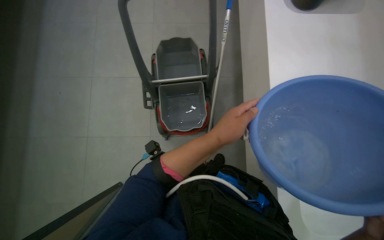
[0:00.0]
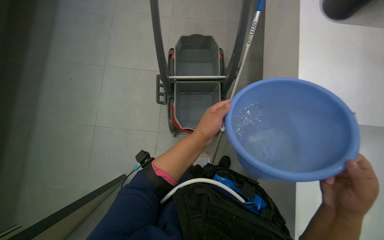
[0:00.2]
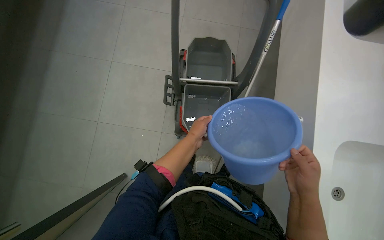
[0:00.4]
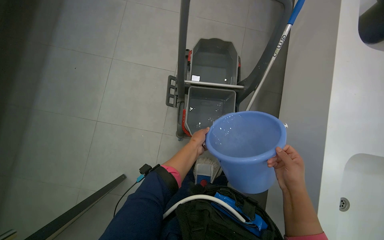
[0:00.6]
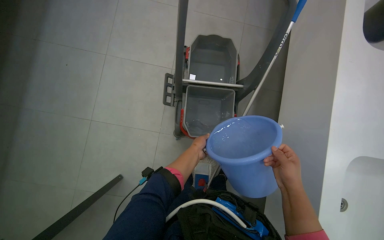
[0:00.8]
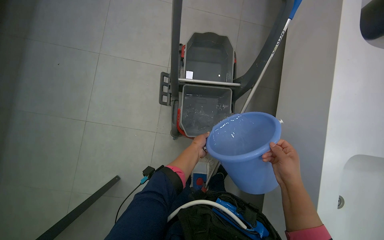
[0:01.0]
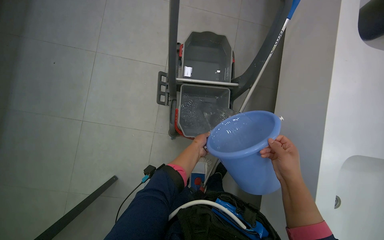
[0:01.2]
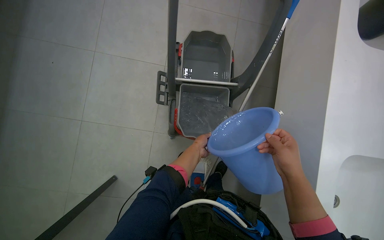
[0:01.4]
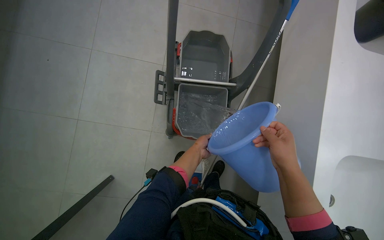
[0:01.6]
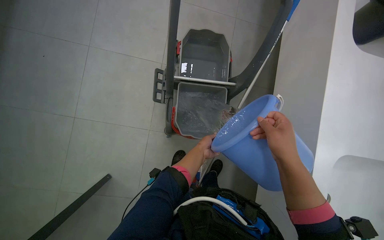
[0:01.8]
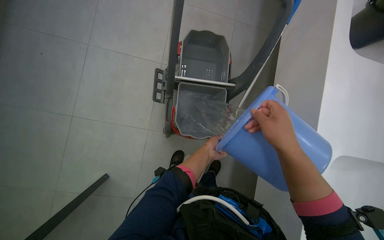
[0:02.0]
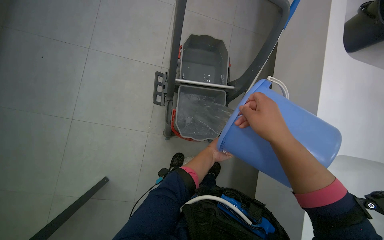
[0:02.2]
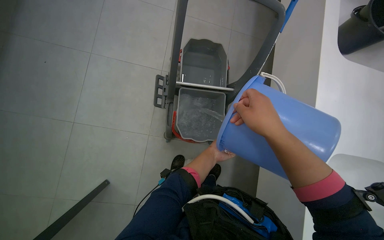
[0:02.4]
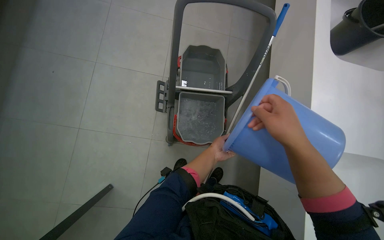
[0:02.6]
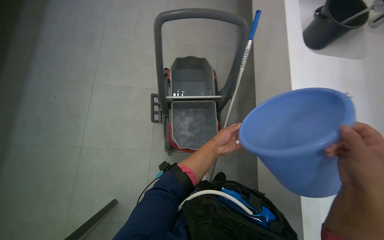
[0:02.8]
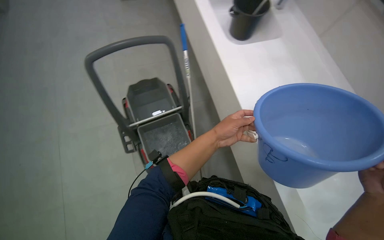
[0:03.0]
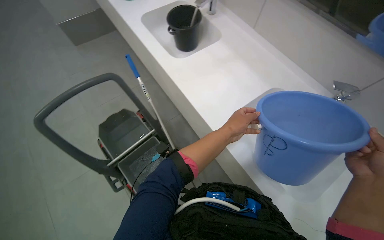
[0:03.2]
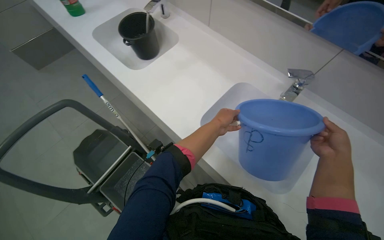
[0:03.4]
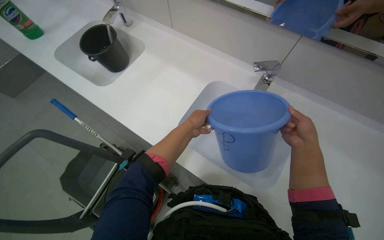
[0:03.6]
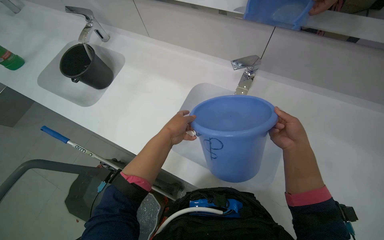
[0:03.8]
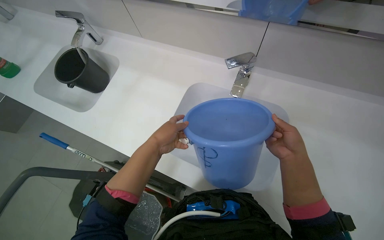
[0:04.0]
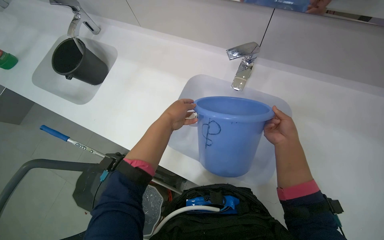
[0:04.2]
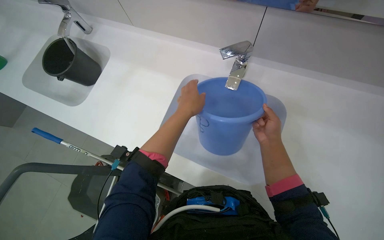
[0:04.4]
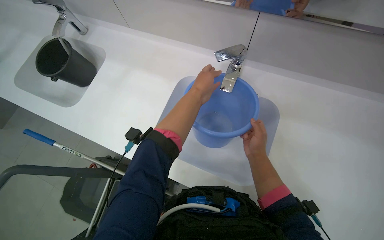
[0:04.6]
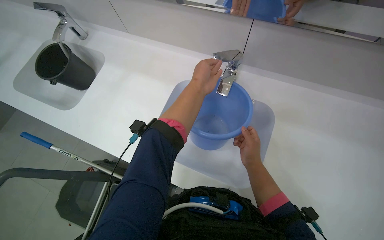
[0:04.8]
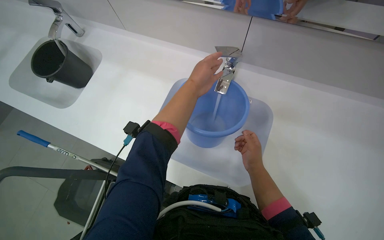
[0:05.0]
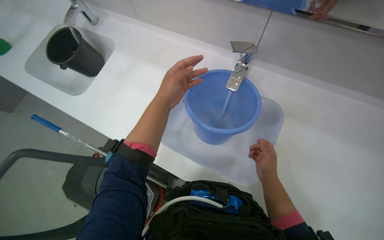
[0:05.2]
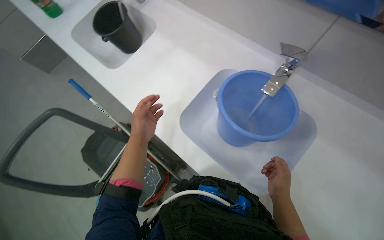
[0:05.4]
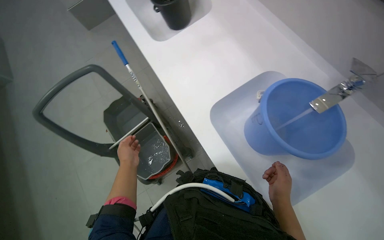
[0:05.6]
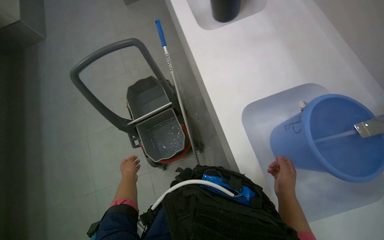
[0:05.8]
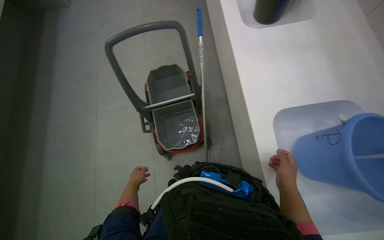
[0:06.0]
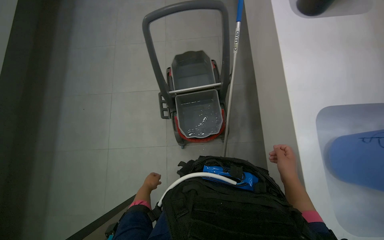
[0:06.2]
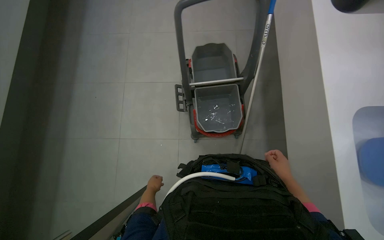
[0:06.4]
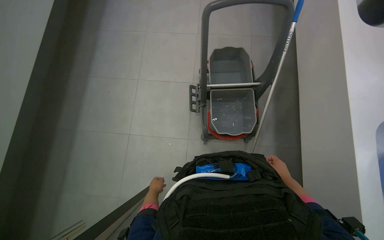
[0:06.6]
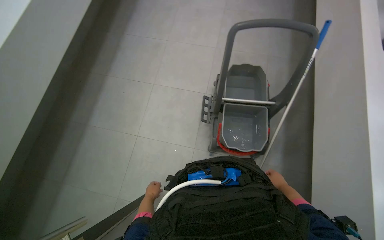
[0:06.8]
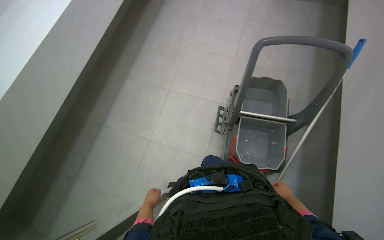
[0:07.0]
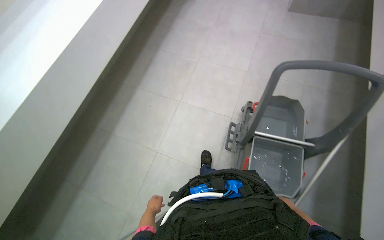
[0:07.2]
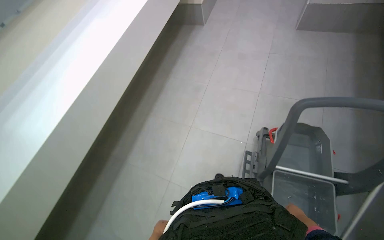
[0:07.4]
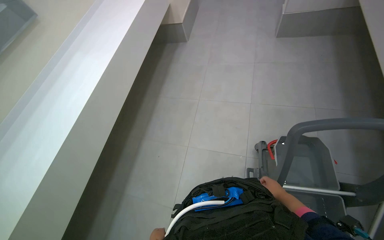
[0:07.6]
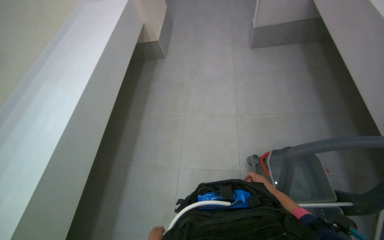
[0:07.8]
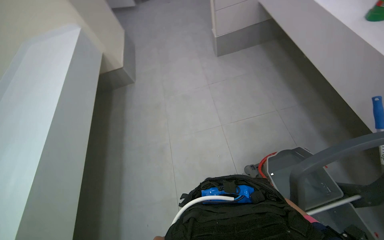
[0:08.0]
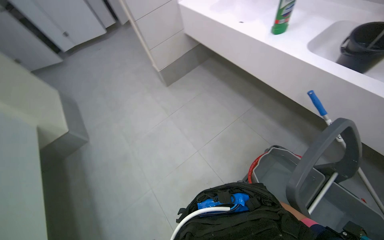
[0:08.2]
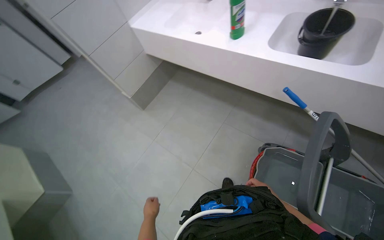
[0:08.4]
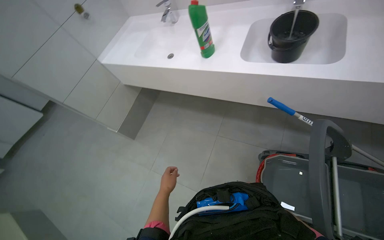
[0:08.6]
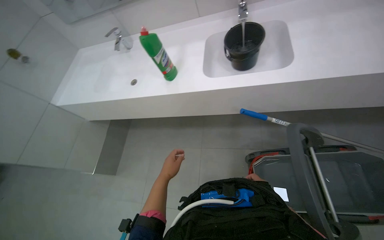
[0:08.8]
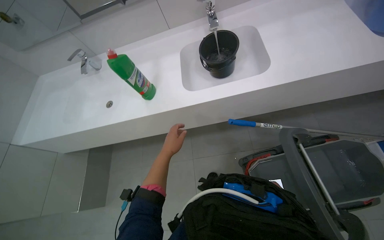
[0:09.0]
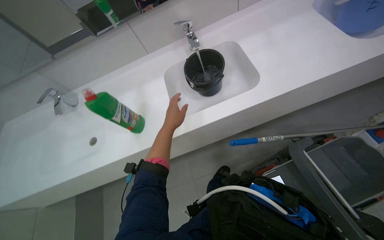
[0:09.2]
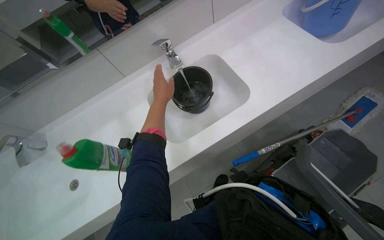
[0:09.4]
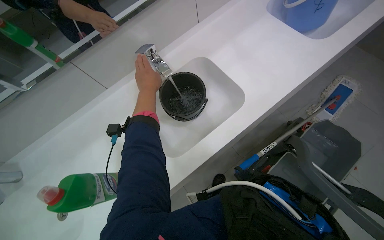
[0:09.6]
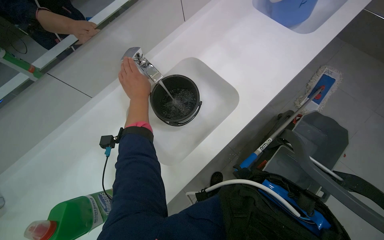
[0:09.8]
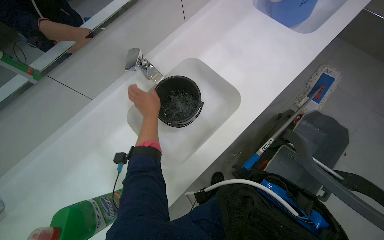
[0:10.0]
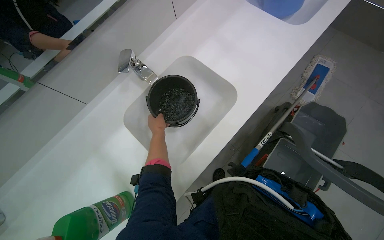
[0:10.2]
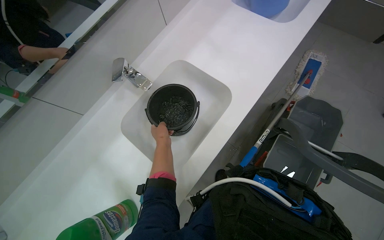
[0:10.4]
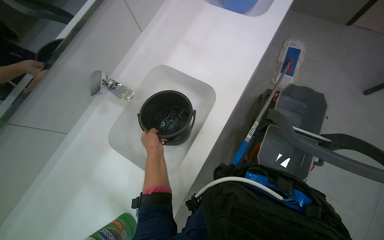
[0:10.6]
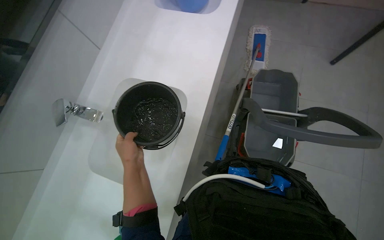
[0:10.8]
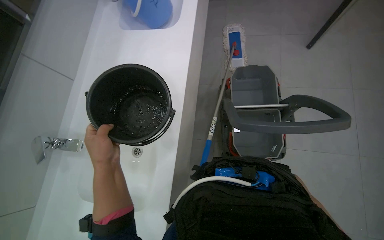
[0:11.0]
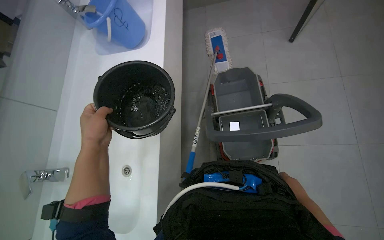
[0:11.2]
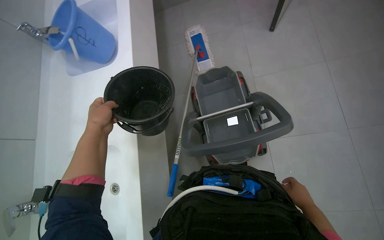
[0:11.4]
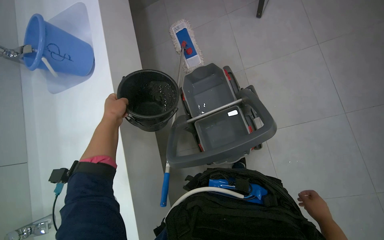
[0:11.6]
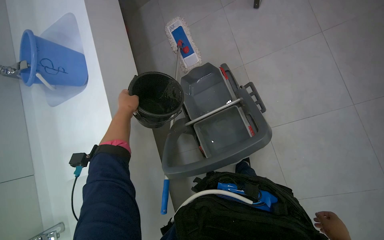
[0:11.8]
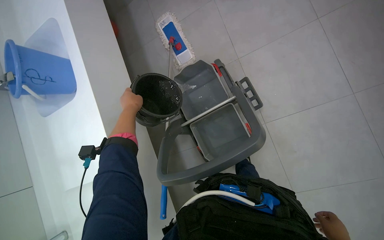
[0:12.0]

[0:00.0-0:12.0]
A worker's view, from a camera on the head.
Job: preparing cleaning supplies.
The whole recording: Filling and organizing cleaning buckets. The worker fills buckets with water, adds cleaning solution, and attaches the mop head to the handle.
0:00.0 to 0:01.6: The left hand shifts roughly 25 cm farther from the camera.
0:01.6 to 0:03.0: The camera pitches upward, by some 15 degrees. The scene rotates counterclockwise by some 25 degrees.
0:03.0 to 0:04.4: The scene rotates counterclockwise by about 55 degrees.
0:04.4 to 0:06.0: The wearer looks approximately 60 degrees further to the left.
0:06.0 to 0:07.6: The head travels approximately 70 cm. The head rotates roughly 25 degrees to the left. The camera pitches upward, by about 15 degrees.
0:07.6 to 0:09.0: The wearer moves about 70 cm. The wearer's head swings approximately 105 degrees to the right. The view tilts roughly 25 degrees upward.
0:09.0 to 0:10.4: The camera travels approximately 40 cm. The head turns to the right by some 45 degrees.
0:10.4 to 0:12.0: The wearer's head swings some 65 degrees to the right.

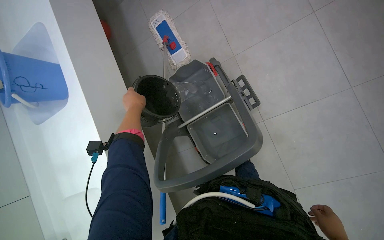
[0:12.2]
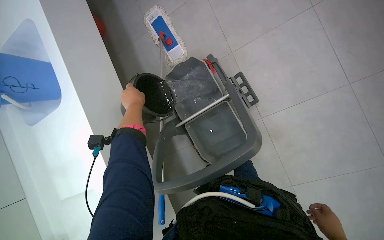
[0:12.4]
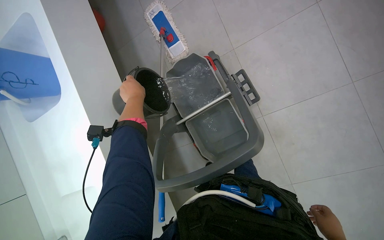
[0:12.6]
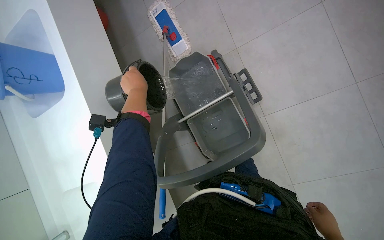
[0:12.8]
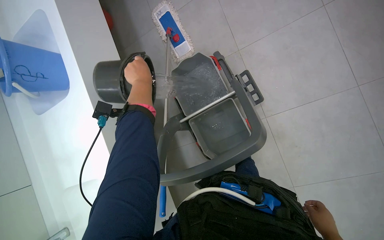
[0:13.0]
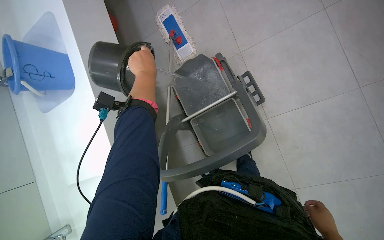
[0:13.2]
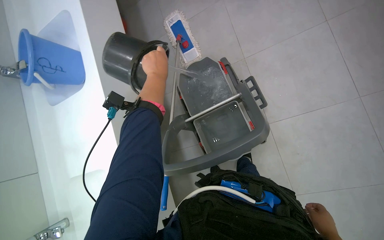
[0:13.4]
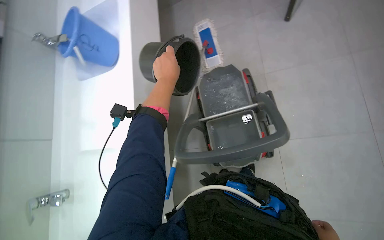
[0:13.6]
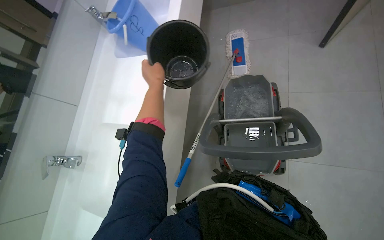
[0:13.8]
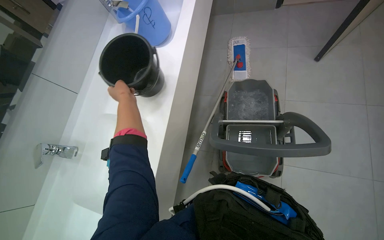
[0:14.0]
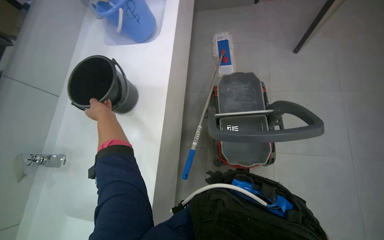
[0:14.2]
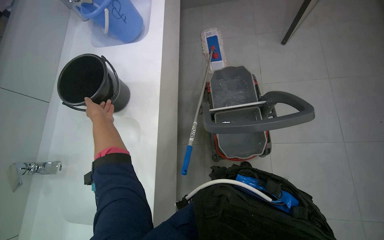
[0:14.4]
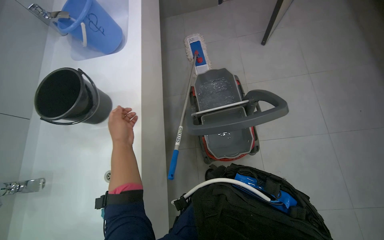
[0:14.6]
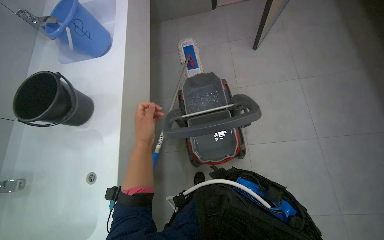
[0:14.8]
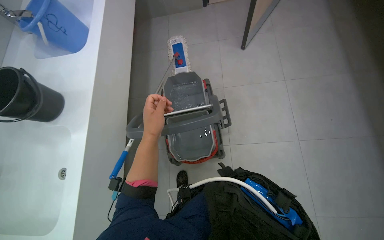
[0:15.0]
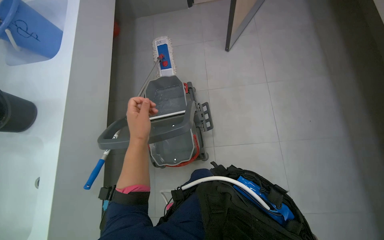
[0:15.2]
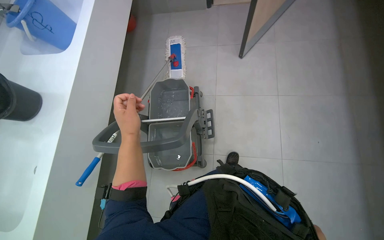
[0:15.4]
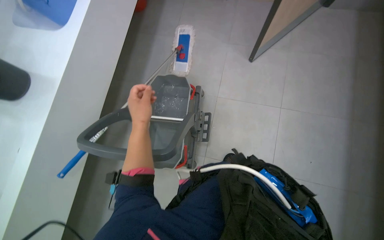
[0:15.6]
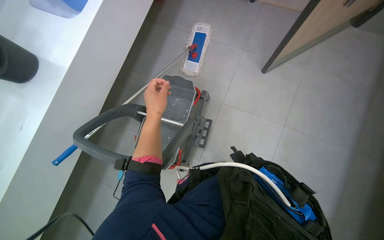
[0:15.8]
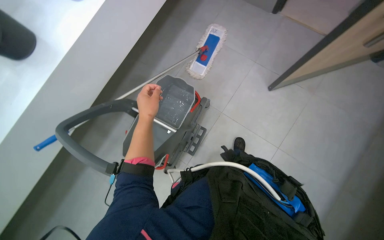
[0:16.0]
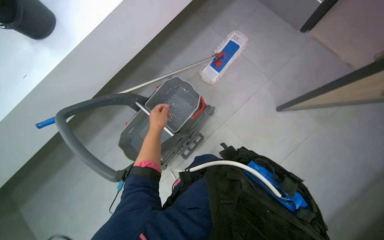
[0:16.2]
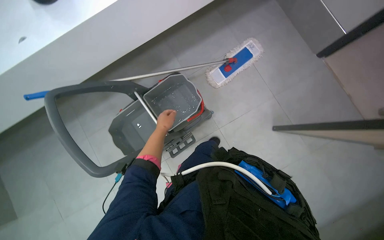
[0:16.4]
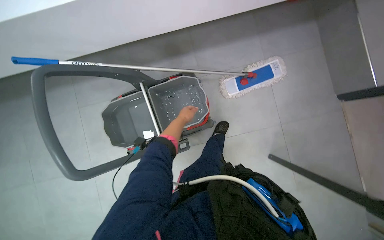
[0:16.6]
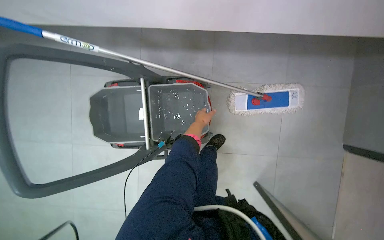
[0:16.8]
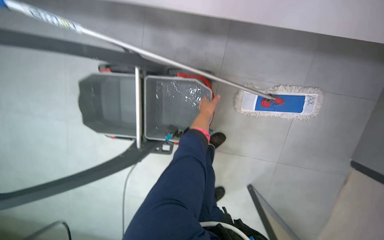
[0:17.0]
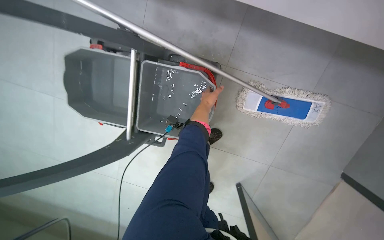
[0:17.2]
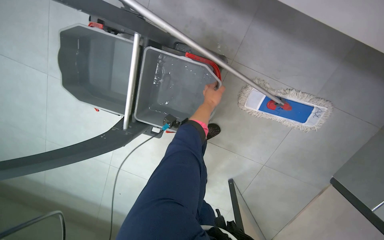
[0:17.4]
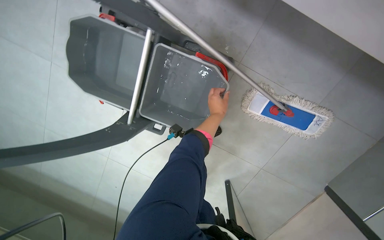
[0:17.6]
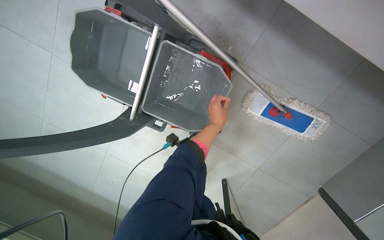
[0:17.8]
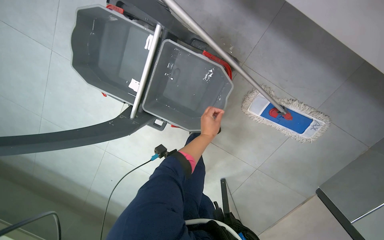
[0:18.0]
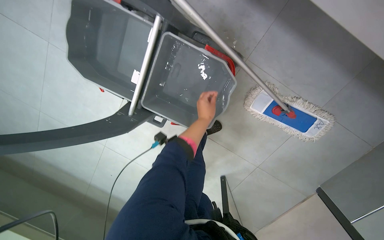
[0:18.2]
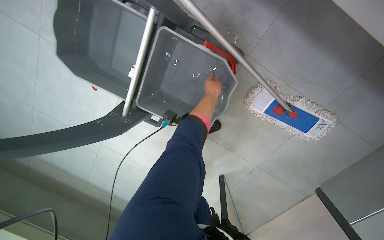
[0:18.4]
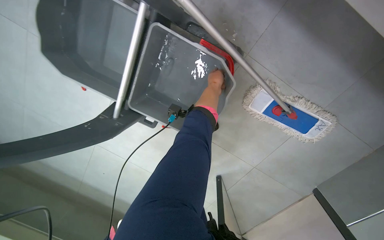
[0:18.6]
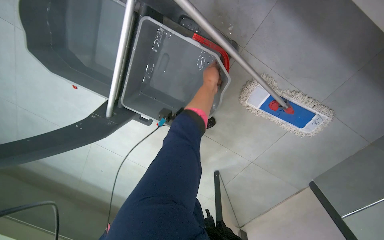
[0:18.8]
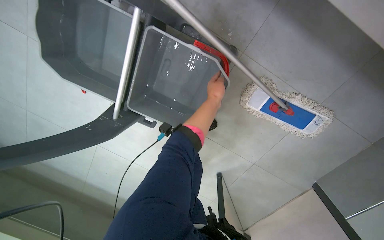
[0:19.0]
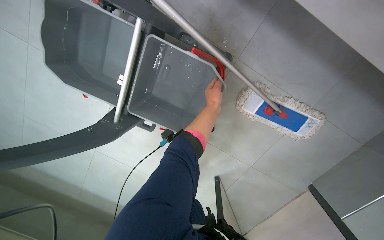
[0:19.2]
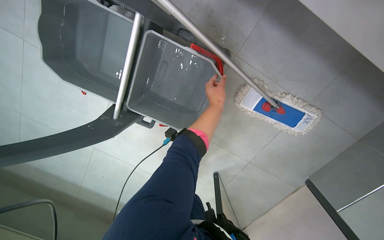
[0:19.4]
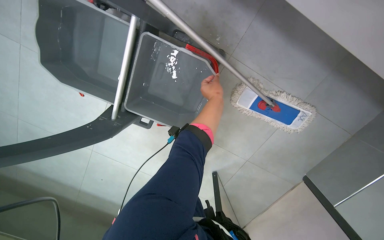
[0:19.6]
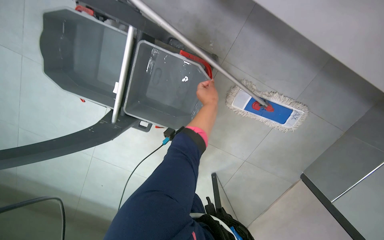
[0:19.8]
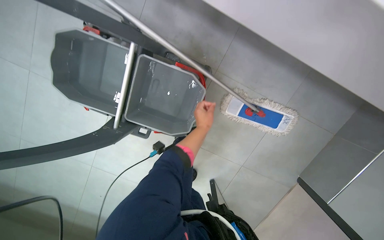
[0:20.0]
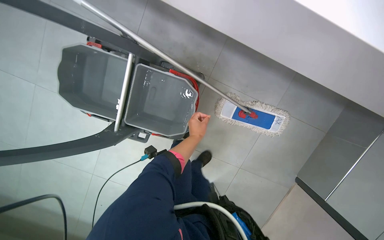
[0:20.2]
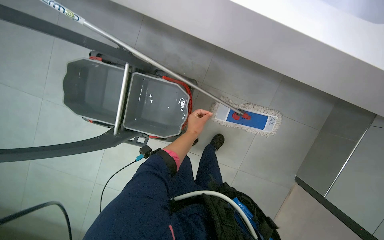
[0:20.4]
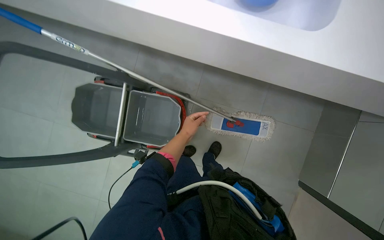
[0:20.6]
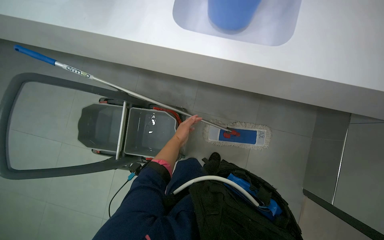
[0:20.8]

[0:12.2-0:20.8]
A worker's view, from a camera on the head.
Job: preparing cleaning supplies.
The whole recording: Filling and organizing cleaning buckets. The worker fills buckets with water, adds cleaning solution, and attaches the mop head to the handle.
0:12.2 to 0:13.6: The left hand goes approximately 15 cm nearer to the camera.
0:13.6 to 0:15.0: The left hand is displaced down the picture by roughly 25 cm, and travels to the left and back again, some 35 cm each way.
0:15.0 to 0:16.6: The camera travels about 60 cm. The camera pitches downward, by approximately 15 degrees. The scene rotates clockwise by approximately 75 degrees.
0:16.6 to 0:18.0: The head travels roughly 40 cm. The view tilts roughly 25 degrees downward. The scene rotates clockwise by about 45 degrees.
0:18.0 to 0:19.4: The left hand heads up the picture, covering some 10 cm.
0:19.4 to 0:20.8: The camera travels about 50 cm. The view tips upward by some 30 degrees.
